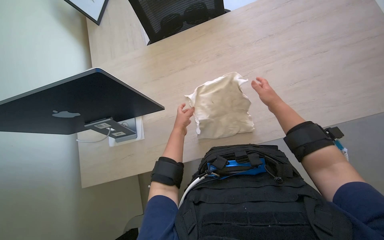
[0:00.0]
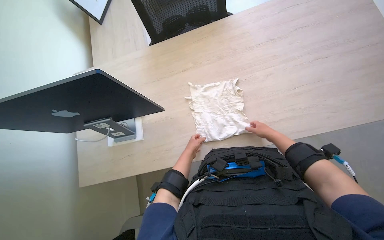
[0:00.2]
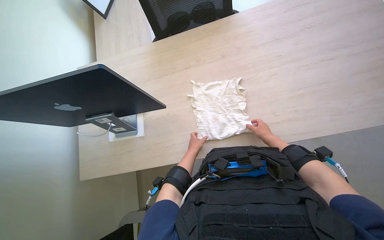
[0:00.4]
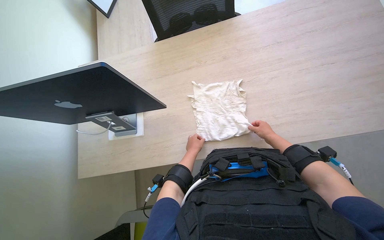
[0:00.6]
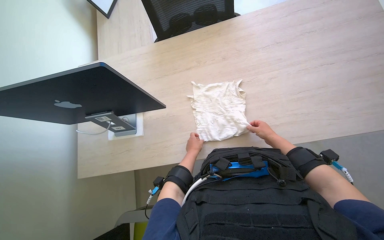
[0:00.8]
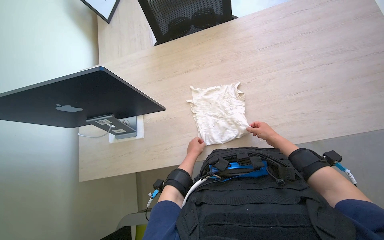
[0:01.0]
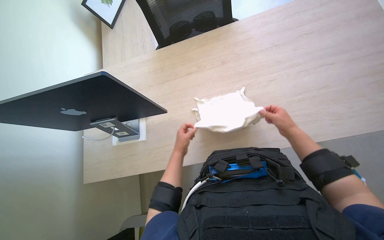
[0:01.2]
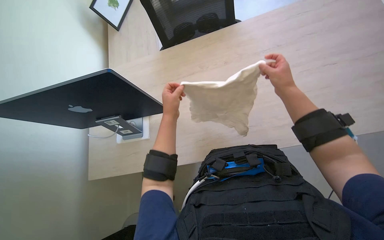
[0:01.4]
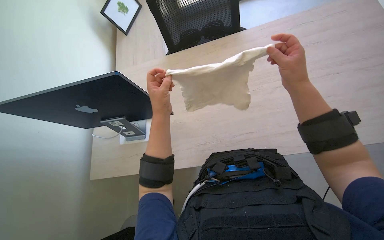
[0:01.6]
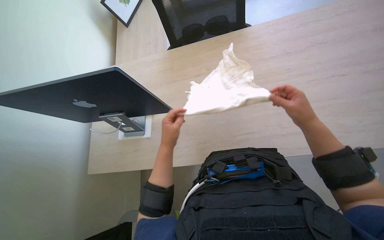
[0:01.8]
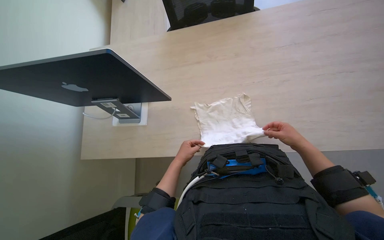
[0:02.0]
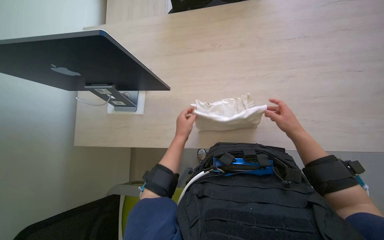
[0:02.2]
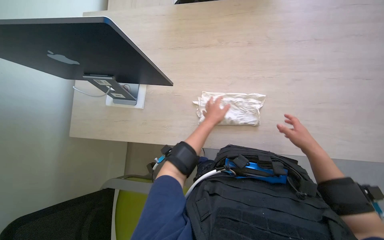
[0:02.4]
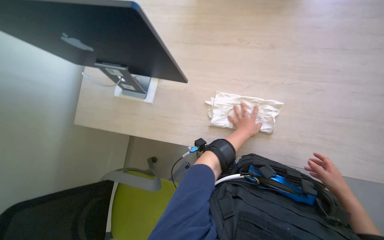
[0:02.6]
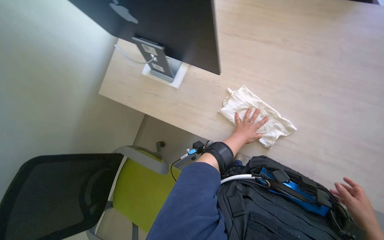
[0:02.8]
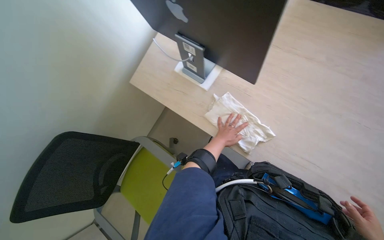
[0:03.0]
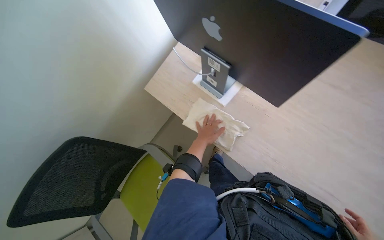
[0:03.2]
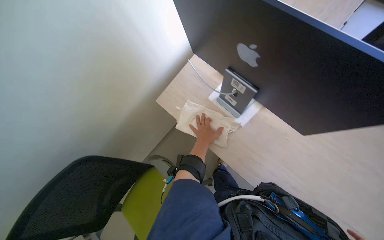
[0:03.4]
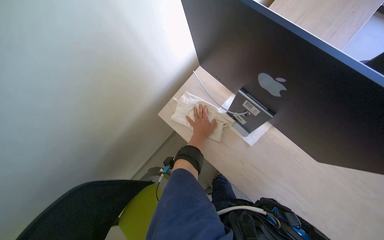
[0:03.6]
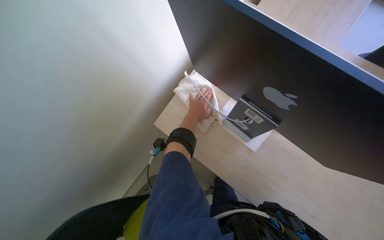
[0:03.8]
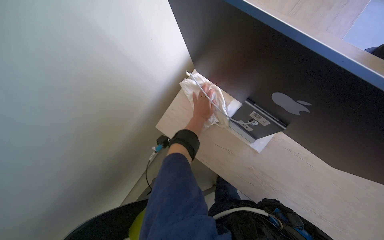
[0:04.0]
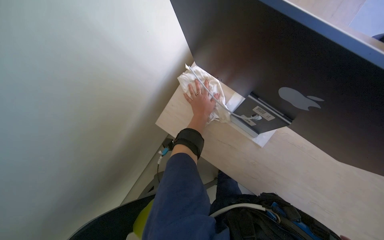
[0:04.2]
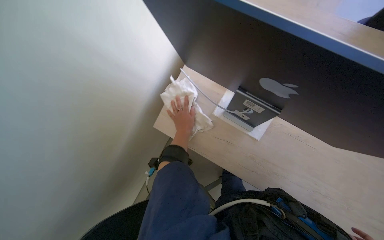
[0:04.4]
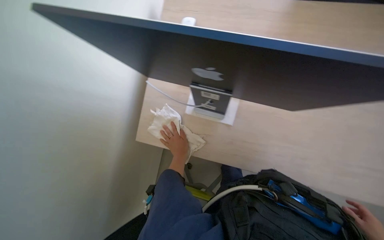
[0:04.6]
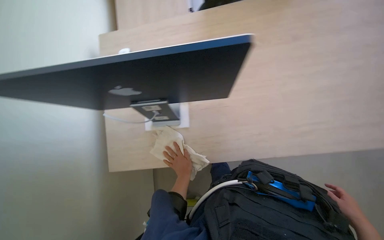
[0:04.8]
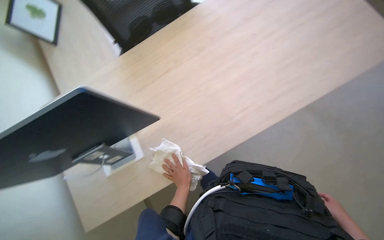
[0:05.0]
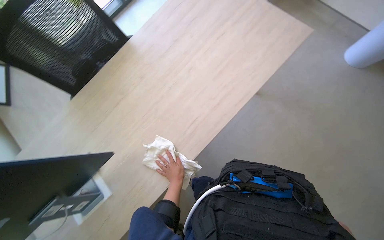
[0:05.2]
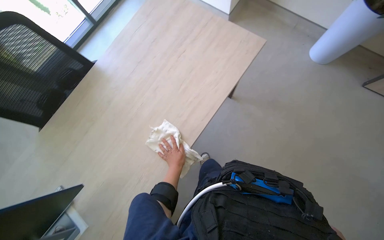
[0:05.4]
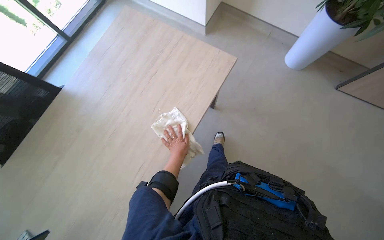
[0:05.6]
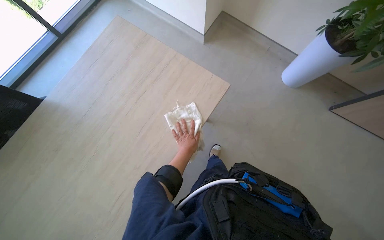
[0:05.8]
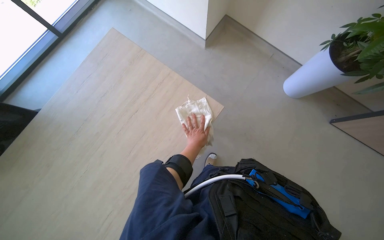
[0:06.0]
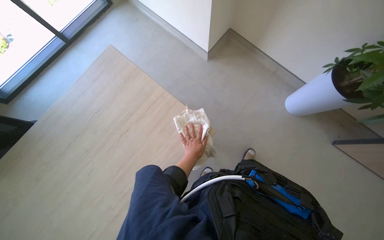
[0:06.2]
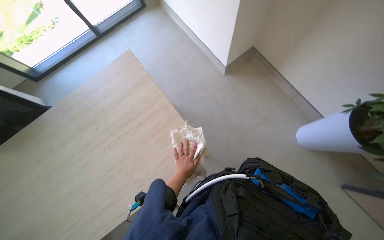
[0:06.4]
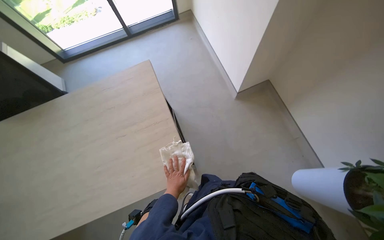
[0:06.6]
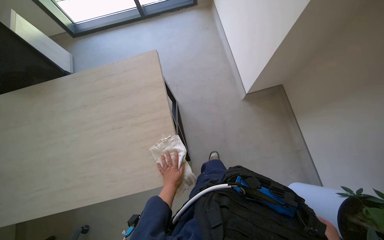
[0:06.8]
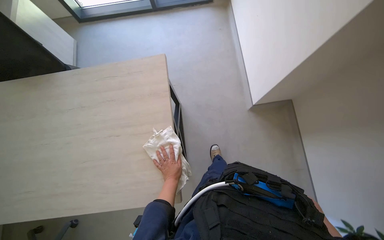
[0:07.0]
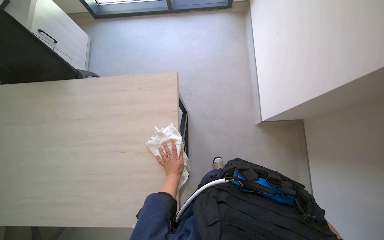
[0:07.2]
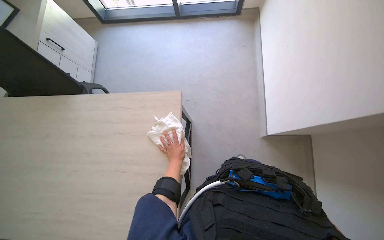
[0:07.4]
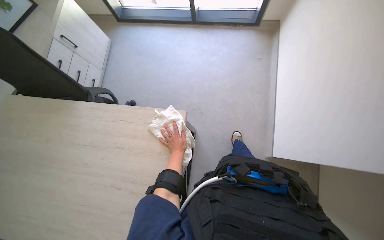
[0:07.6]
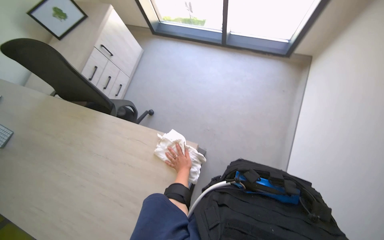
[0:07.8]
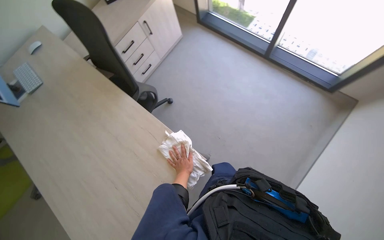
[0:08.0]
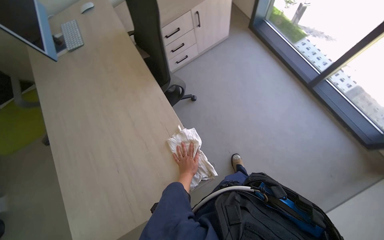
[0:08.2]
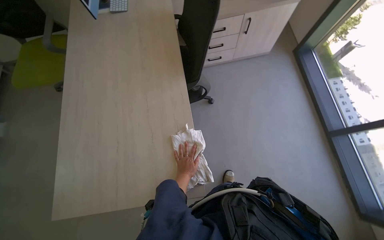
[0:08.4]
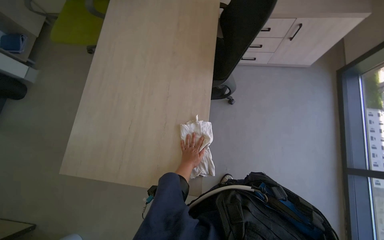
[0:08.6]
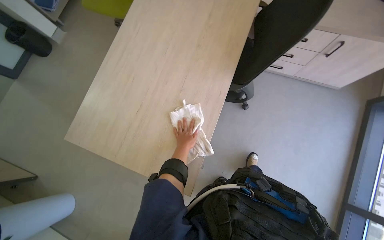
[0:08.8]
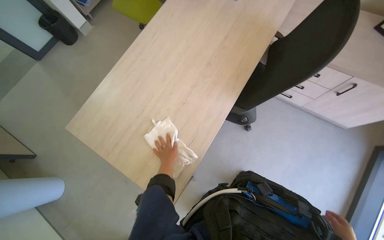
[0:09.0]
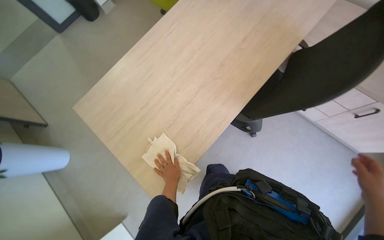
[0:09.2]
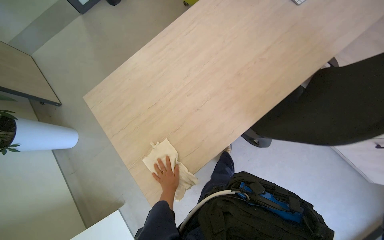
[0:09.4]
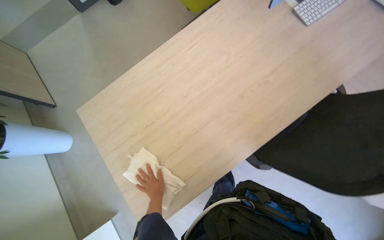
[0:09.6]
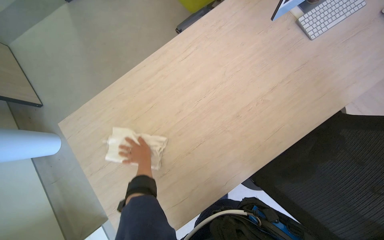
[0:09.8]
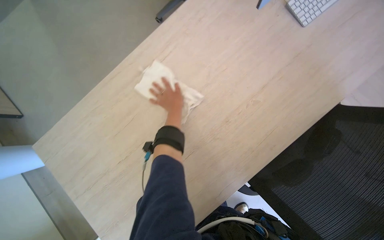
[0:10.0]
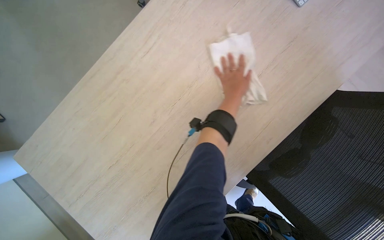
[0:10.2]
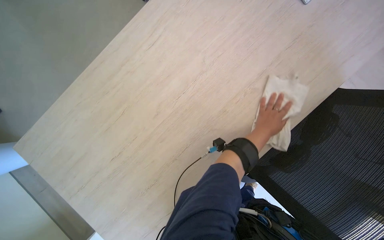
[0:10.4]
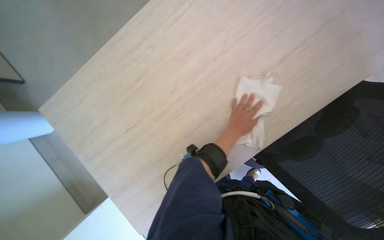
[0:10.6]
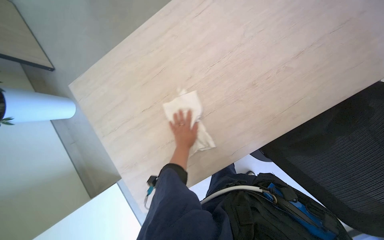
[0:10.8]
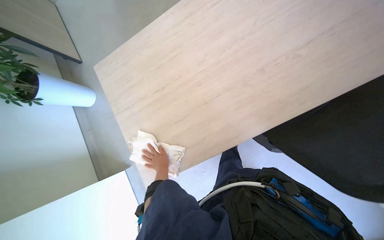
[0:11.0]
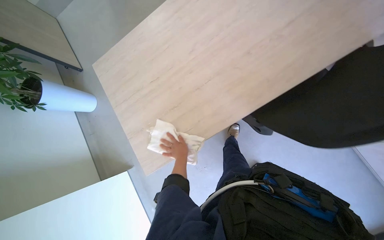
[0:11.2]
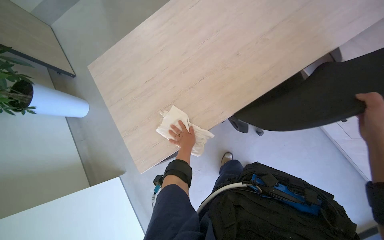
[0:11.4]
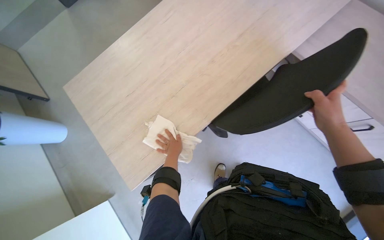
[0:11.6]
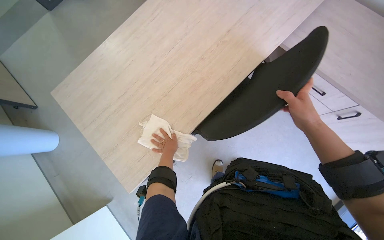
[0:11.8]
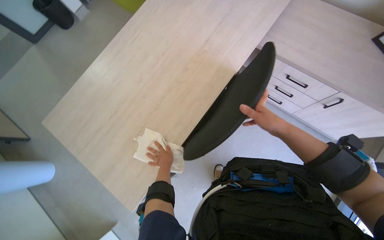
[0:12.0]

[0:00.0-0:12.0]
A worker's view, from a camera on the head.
Job: wiping surfaces.
The whole recording: Wiping office surfaces. The worker wipes various surfaces in the office, including window frames and shelves, with a cloth.
0:00.0 to 0:01.6: The two hands go about 15 cm nearer to the camera.
0:01.6 to 0:03.0: The view tilts roughly 20 degrees downward. The left hand goes roughly 25 cm farther from the camera and down the picture.
0:03.0 to 0:04.4: The left hand heads to the left, covering some 25 cm.
0:06.0 to 0:07.6: The head turns to the left by some 55 degrees.
0:07.6 to 0:09.0: The wearer's head swings approximately 115 degrees to the left.
0:09.0 to 0:10.4: The wearer moves about 50 cm. The wearer looks about 20 degrees further downward.
0:10.4 to 0:12.0: The camera is carried some 40 cm. The camera pitches upward, by some 15 degrees.

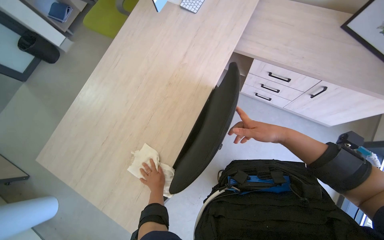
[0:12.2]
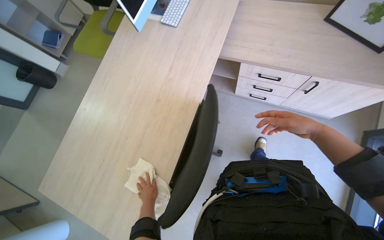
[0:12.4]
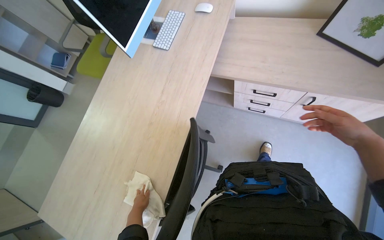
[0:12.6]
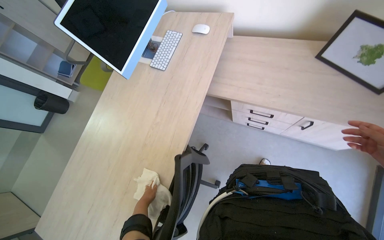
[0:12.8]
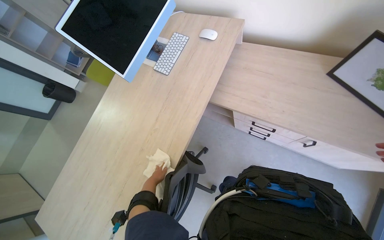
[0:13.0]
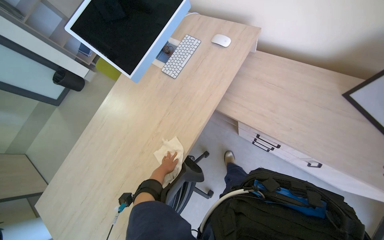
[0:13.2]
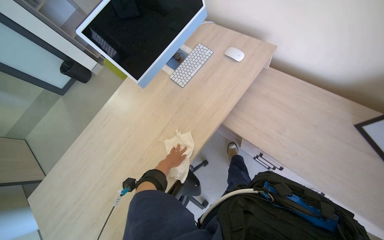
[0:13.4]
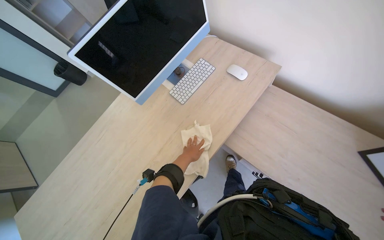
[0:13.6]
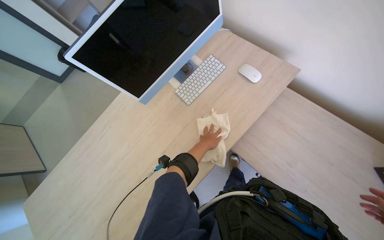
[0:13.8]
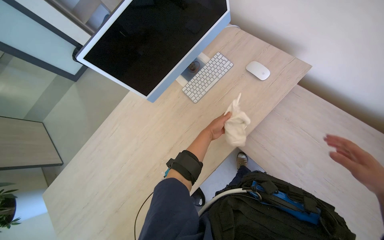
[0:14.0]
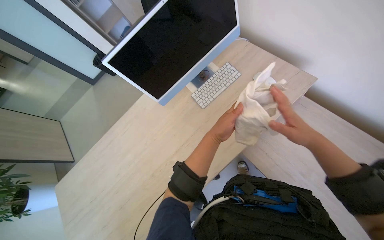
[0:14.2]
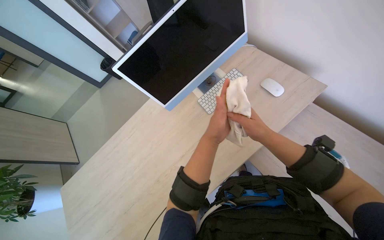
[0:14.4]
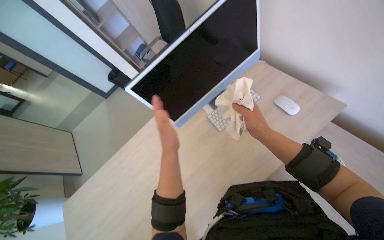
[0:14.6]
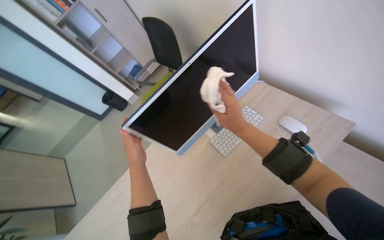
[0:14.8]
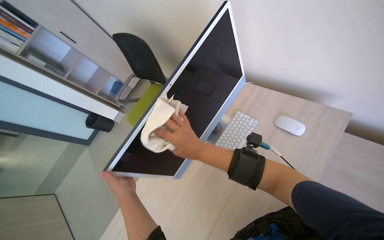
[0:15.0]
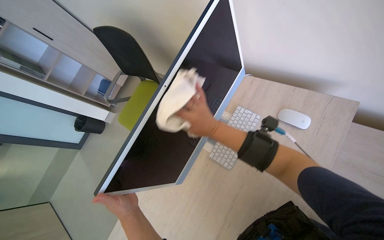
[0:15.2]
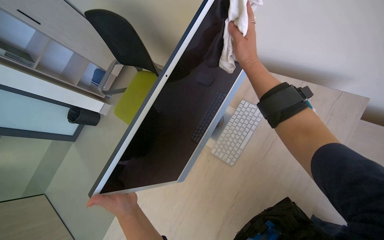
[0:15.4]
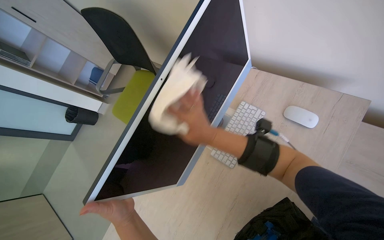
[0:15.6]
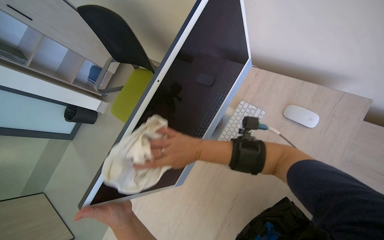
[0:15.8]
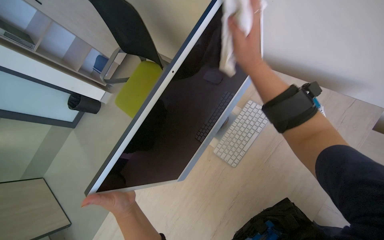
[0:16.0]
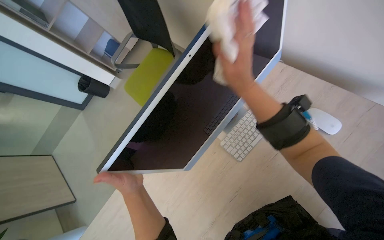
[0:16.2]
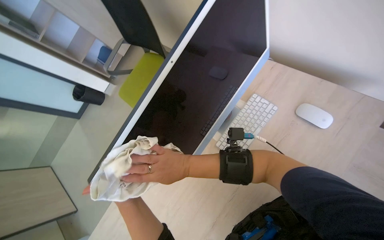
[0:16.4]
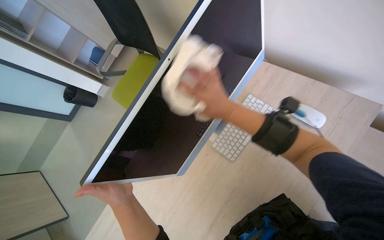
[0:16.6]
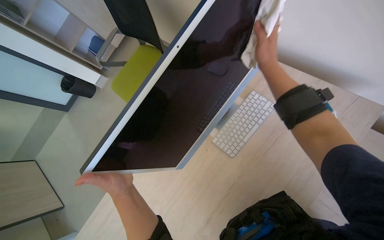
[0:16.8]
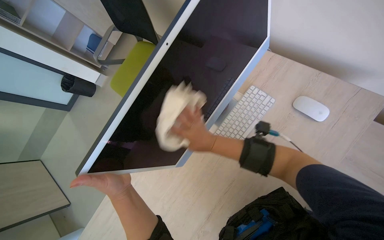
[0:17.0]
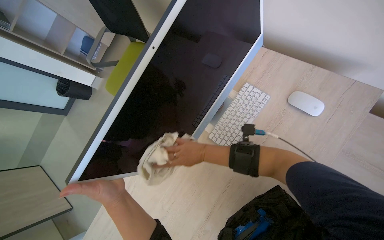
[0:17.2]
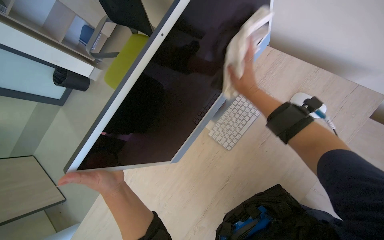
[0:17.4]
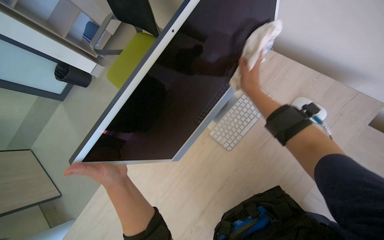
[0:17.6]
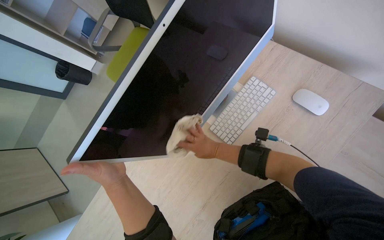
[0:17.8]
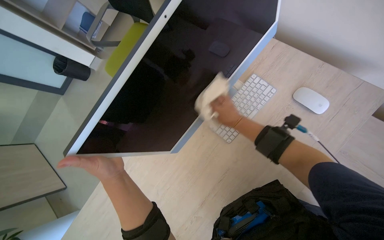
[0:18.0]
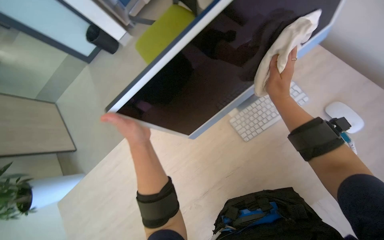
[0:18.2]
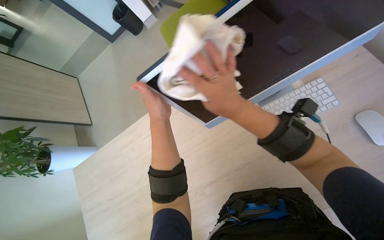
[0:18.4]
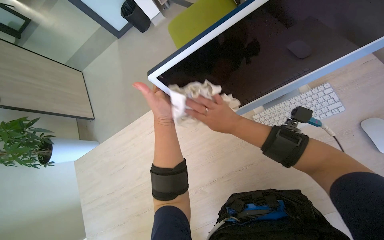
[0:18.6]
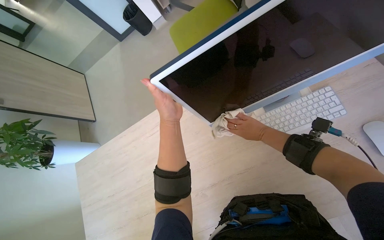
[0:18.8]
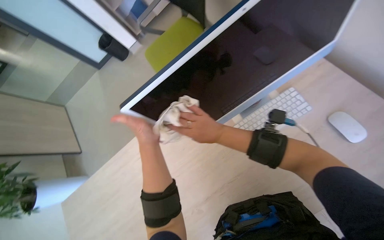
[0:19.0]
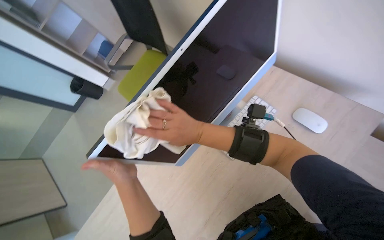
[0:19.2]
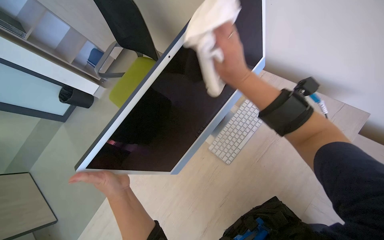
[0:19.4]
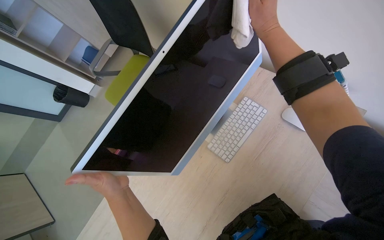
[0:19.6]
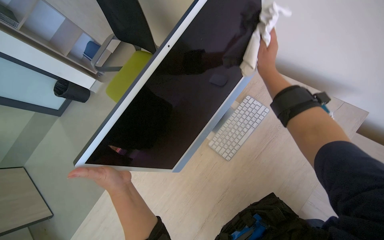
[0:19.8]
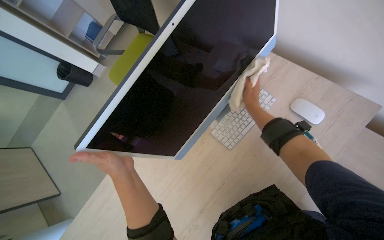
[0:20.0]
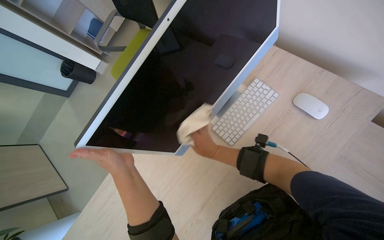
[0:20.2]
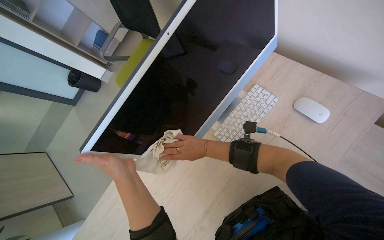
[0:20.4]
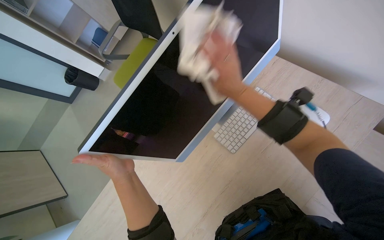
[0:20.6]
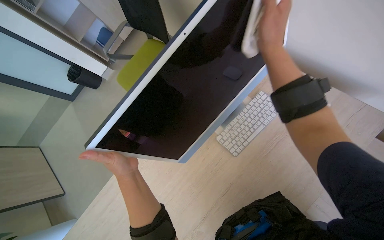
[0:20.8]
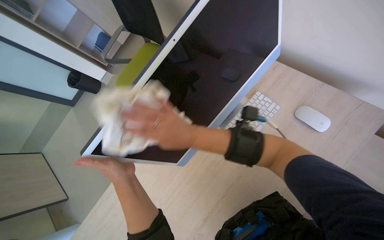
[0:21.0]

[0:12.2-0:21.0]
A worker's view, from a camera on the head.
Job: wiping surfaces.
The whole recording: Wiping office surfaces. The worker wipes various surfaces in the office, including window frames and shelves, with a cloth.
0:12.2 to 0:13.6: The camera is carried roughly 50 cm.
0:13.6 to 0:15.2: The left hand is displaced to the left by approximately 30 cm.
0:15.2 to 0:16.6: The right hand shifts approximately 15 cm up the picture.
0:16.6 to 0:18.0: The right hand moves down the picture and farther from the camera, about 25 cm.
0:19.6 to 0:21.0: The right hand moves to the left and down the picture, some 30 cm.
